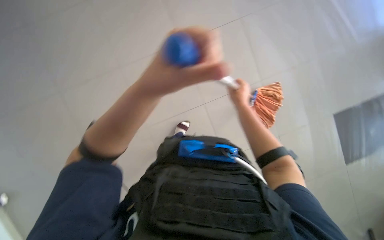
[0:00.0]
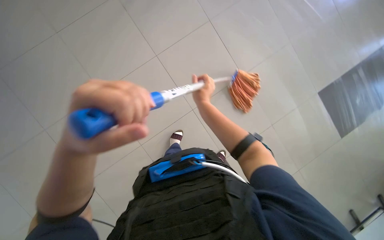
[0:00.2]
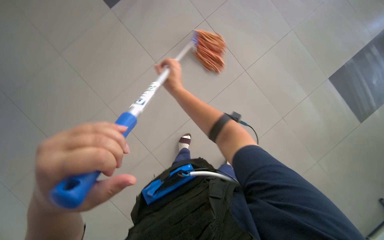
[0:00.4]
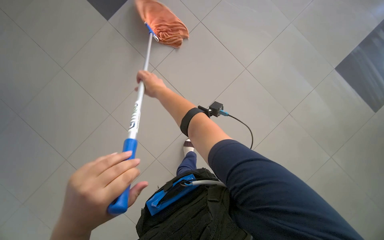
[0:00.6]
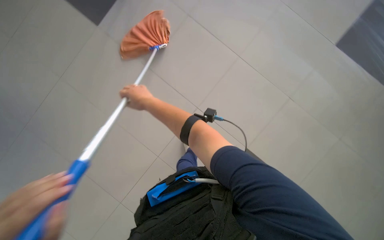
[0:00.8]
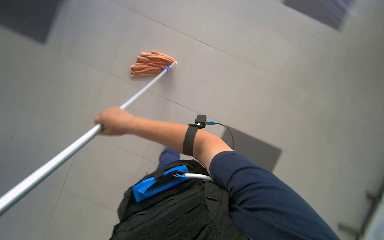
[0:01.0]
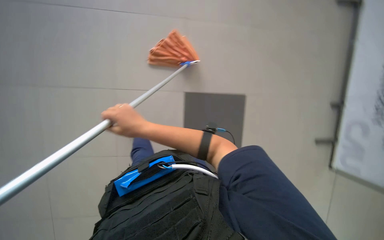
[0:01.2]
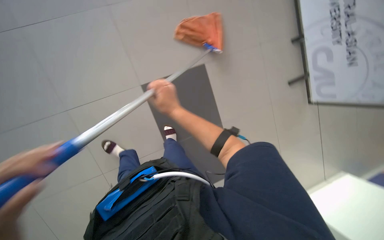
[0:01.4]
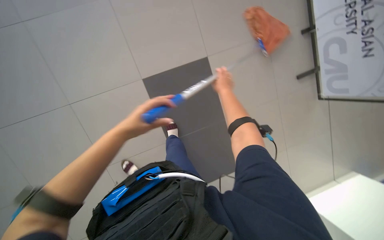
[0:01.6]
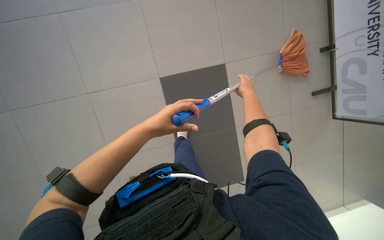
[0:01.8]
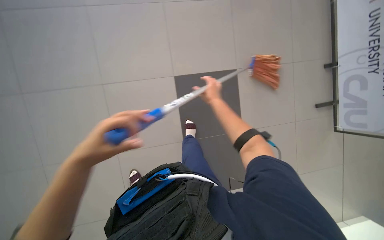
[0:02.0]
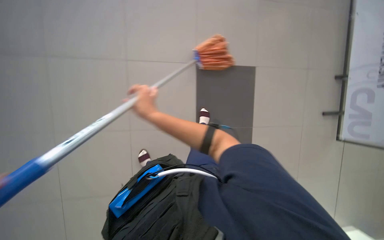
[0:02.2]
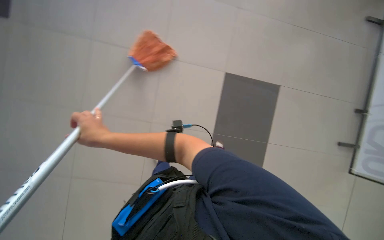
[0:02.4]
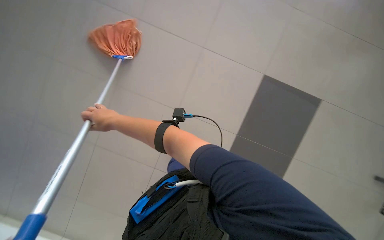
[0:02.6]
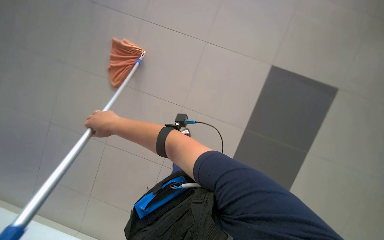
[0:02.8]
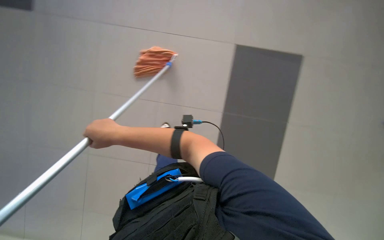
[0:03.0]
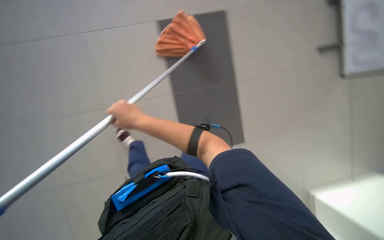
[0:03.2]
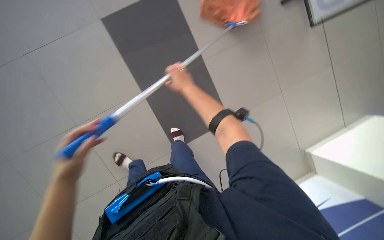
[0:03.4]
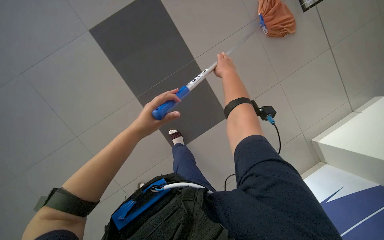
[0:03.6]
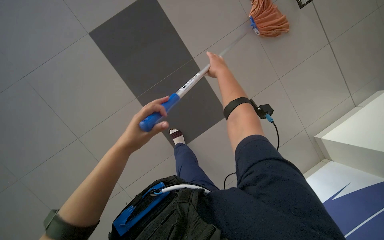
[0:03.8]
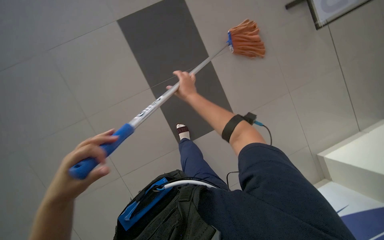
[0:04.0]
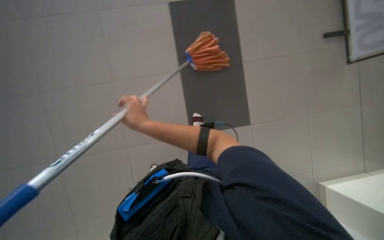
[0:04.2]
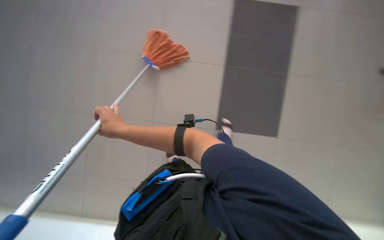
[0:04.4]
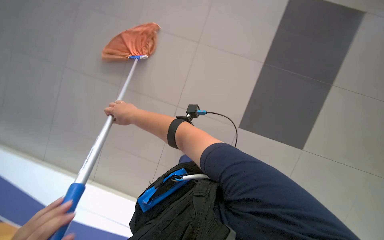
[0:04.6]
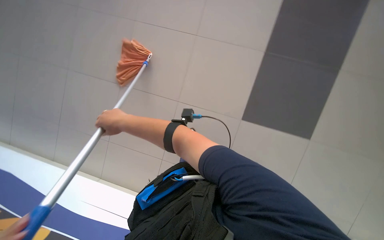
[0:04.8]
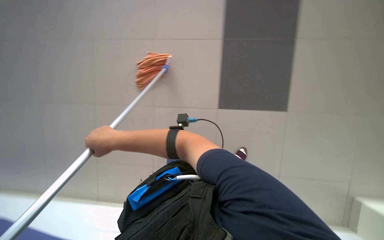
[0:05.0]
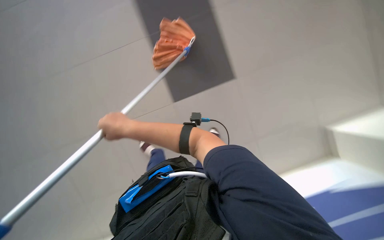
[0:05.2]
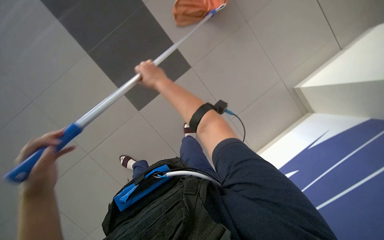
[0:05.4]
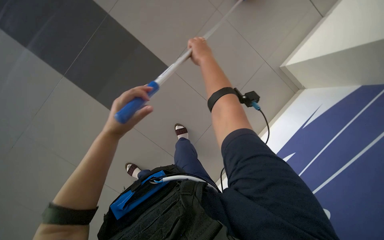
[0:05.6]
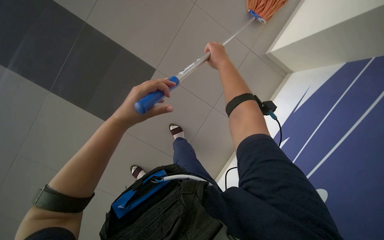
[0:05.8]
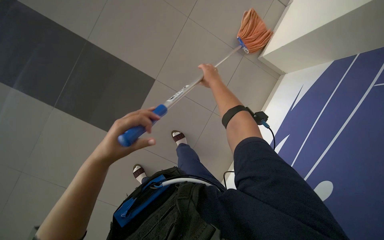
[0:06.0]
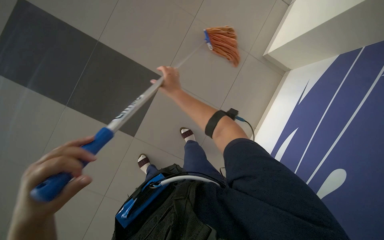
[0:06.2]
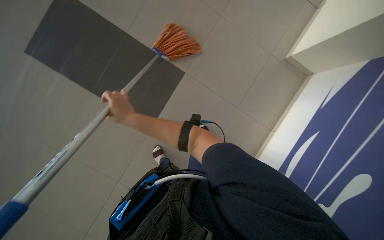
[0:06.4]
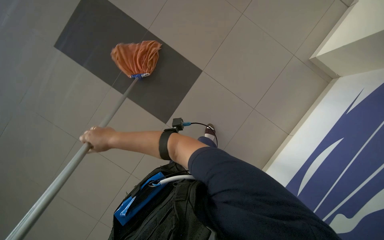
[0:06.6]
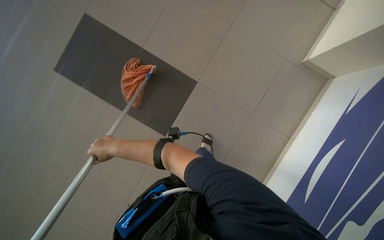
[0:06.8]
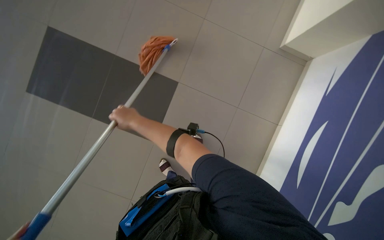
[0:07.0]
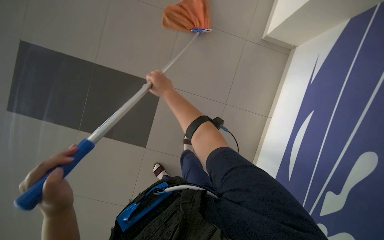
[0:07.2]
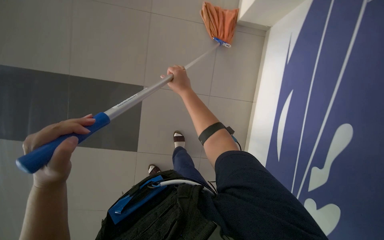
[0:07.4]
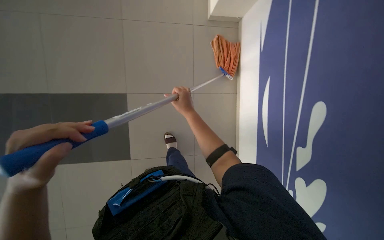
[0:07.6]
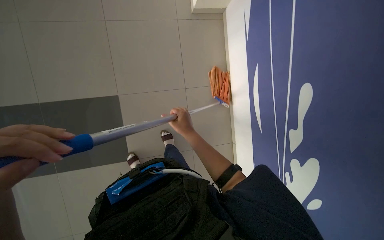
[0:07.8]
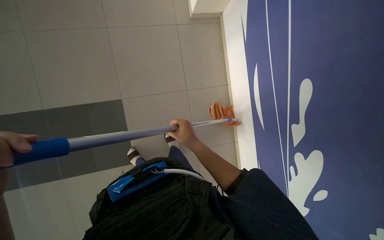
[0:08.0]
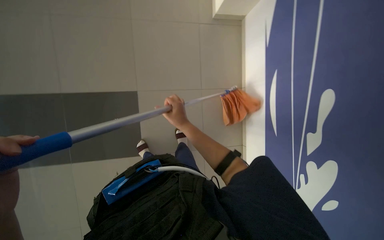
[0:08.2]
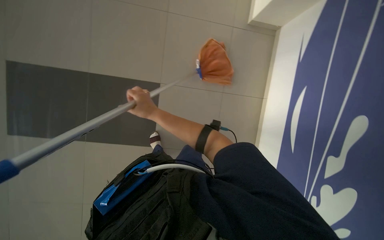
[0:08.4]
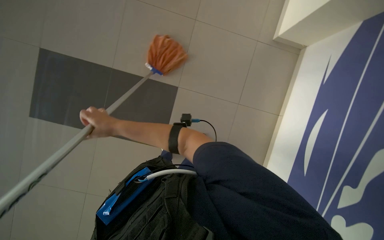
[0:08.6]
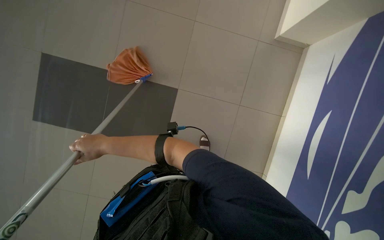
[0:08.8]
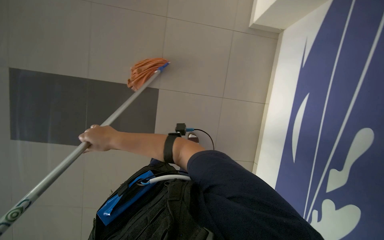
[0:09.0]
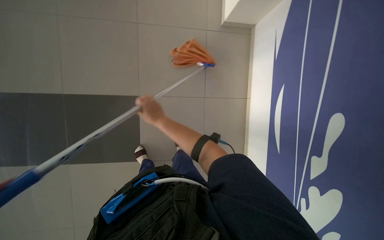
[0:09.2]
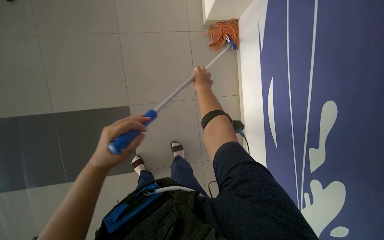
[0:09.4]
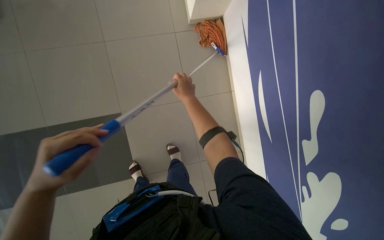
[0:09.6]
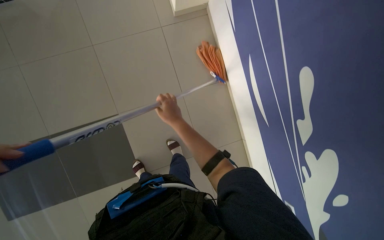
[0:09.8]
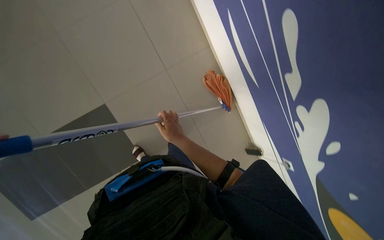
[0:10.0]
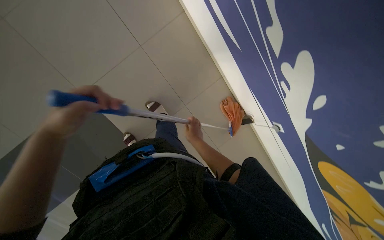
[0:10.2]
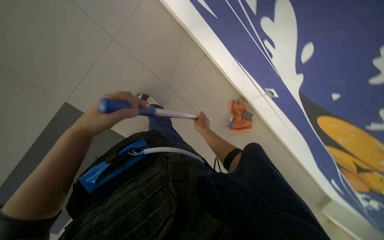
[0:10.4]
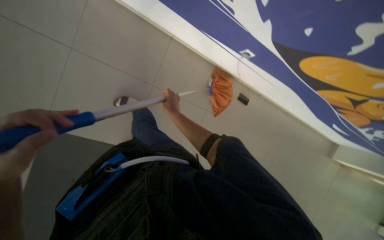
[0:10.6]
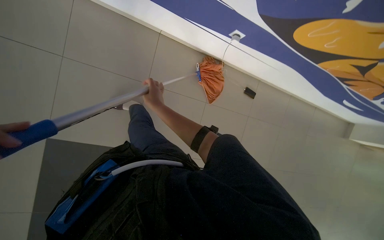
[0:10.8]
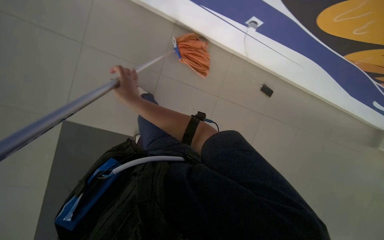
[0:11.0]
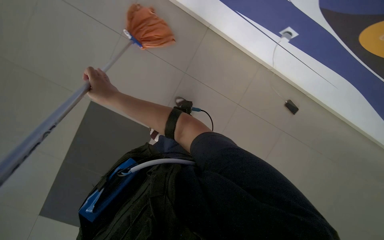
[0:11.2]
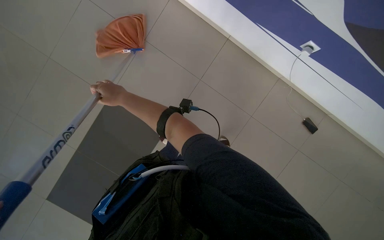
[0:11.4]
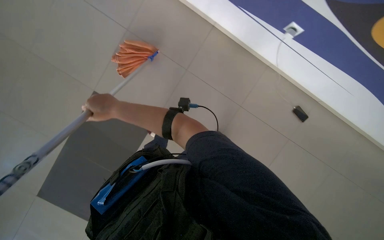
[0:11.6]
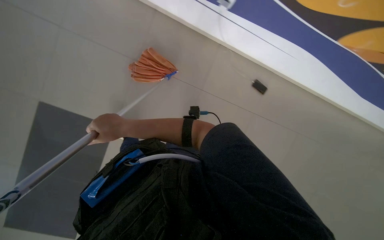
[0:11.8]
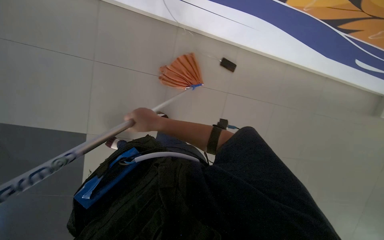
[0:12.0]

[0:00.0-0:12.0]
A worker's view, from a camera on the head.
Job: mopping floor.
The whole recording: Mopping tiled floor. The worker mops the tiled floor using a long-handled mop.
0.0 to 1.6 s: The right hand travels to the left and back again, approximately 30 cm each way.
1.6 to 3.0 s: The camera is carried some 50 cm. The wearer looks approximately 30 degrees further to the left.
3.0 to 4.4 s: The right hand goes to the right and returns, roughly 35 cm each way.
4.4 to 6.0 s: The right hand is displaced to the right and up the picture by some 35 cm.
6.0 to 7.6 s: The right hand goes some 10 cm down the picture, and moves roughly 30 cm to the left and comes back.
7.6 to 9.0 s: The right hand shifts approximately 40 cm to the left.
9.0 to 10.4 s: Everything in view rotates roughly 45 degrees counterclockwise.
10.4 to 12.0 s: The scene turns roughly 25 degrees counterclockwise in the picture.

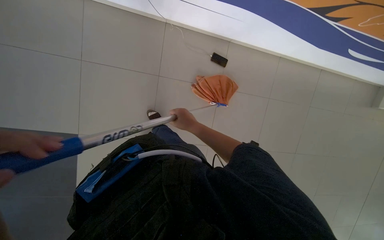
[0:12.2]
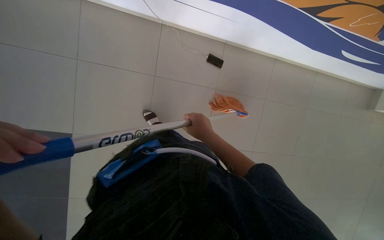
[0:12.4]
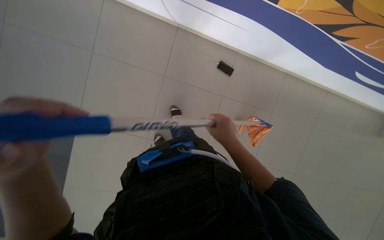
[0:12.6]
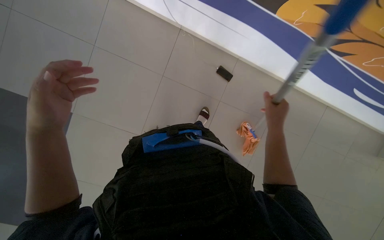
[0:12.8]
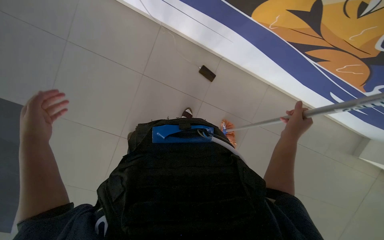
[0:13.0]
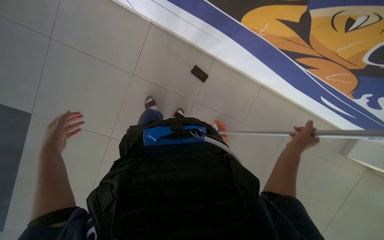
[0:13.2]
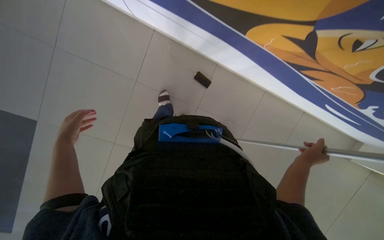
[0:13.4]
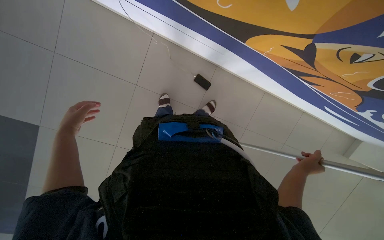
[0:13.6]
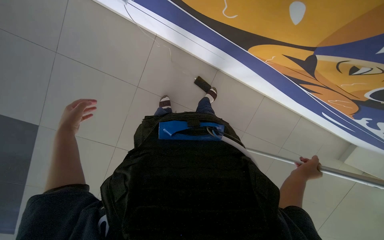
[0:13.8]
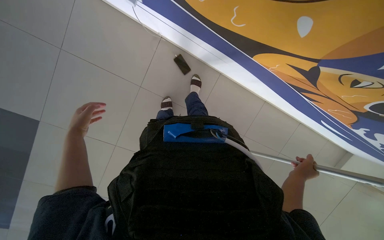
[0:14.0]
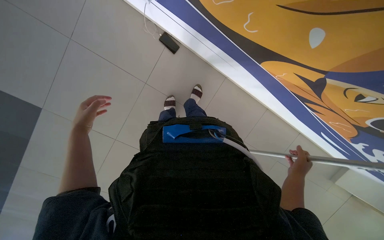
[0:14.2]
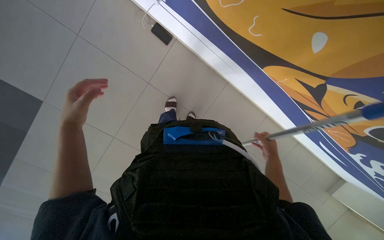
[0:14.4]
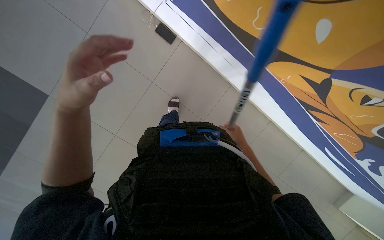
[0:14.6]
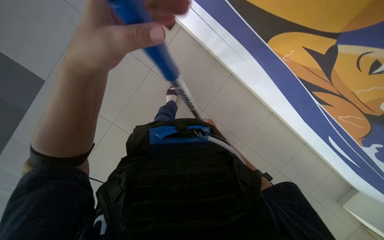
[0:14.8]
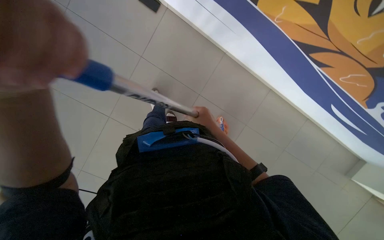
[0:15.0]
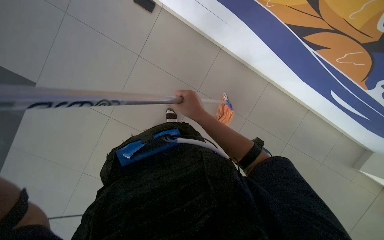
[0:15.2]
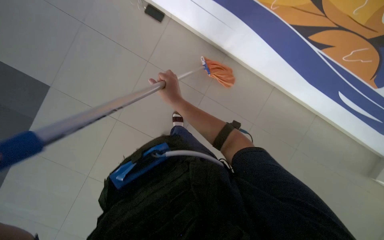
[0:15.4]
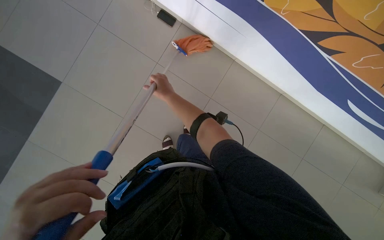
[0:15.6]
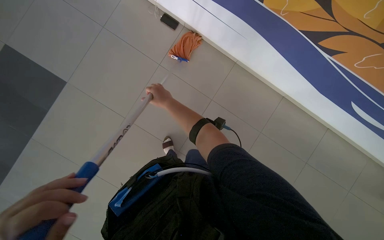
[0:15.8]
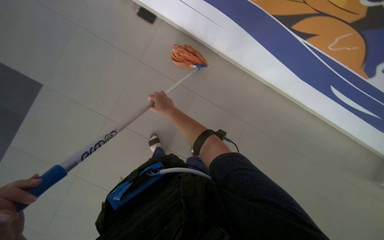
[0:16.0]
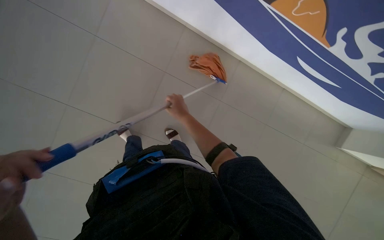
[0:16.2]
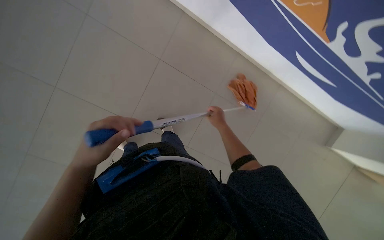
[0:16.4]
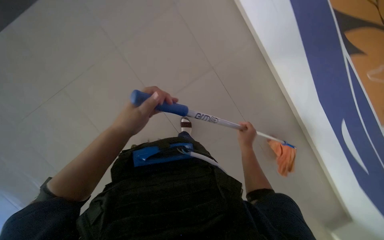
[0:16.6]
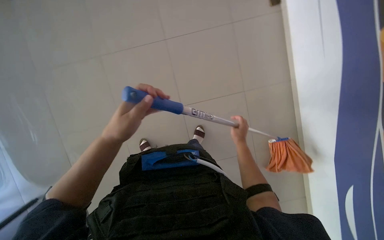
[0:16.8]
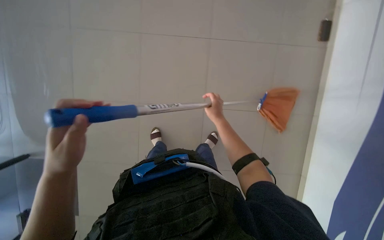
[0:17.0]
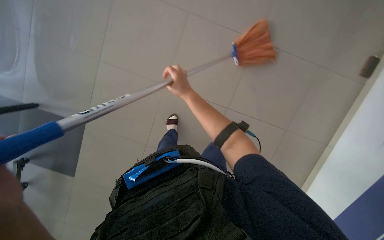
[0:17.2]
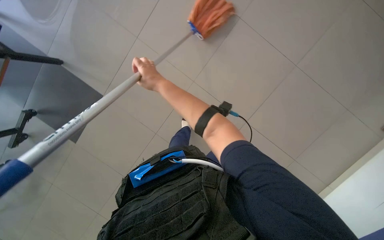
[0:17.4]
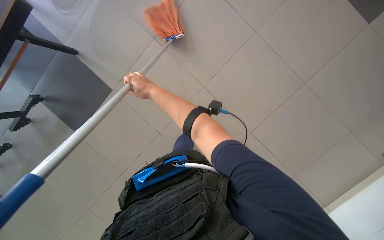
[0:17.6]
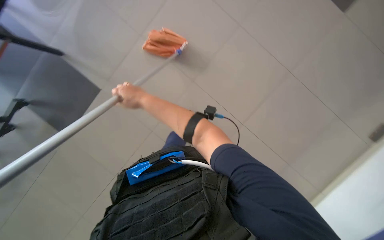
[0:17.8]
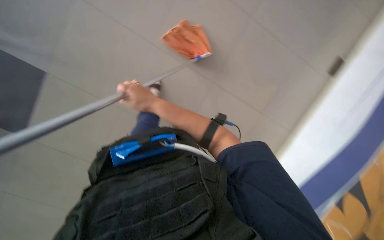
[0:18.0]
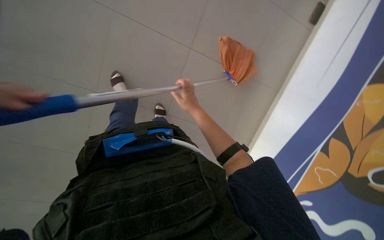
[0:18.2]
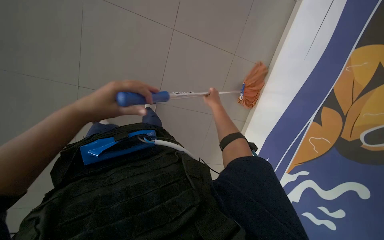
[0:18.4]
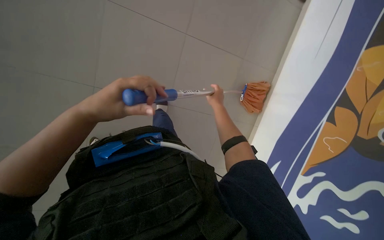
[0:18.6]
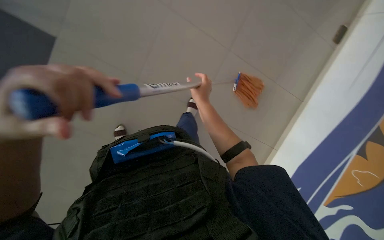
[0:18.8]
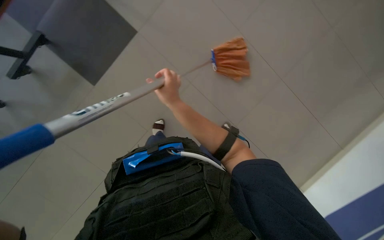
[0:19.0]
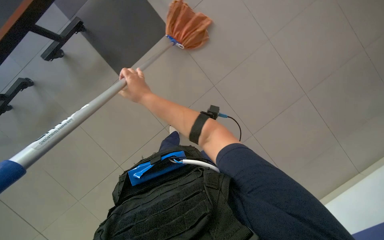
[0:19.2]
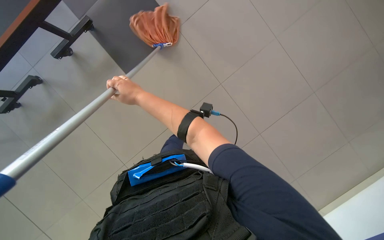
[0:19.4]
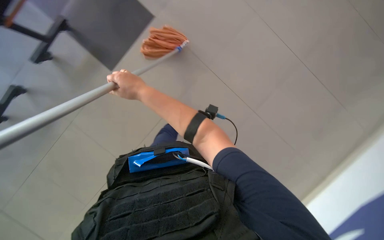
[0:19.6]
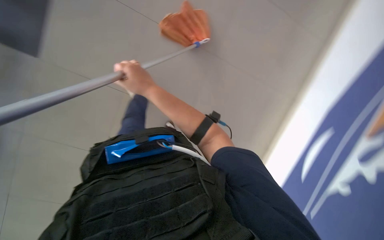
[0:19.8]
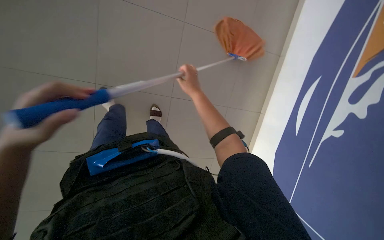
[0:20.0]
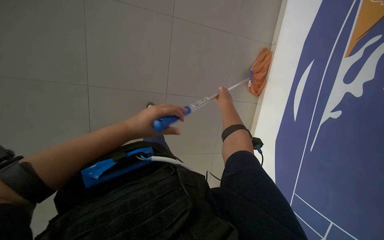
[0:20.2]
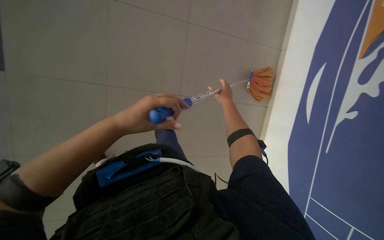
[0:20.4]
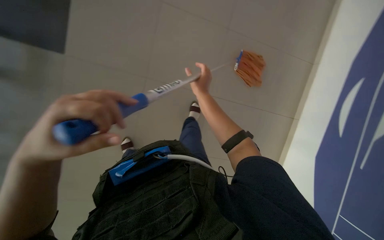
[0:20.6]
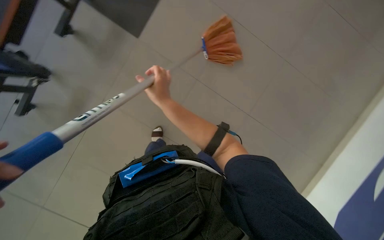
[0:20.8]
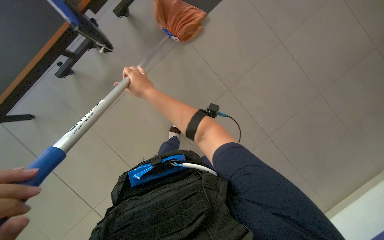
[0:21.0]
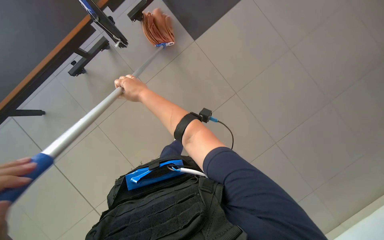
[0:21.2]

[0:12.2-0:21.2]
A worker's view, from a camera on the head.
Job: mopping floor.
The whole recording: Mopping tiled floor. The worker mops the tiled floor using a long-handled mop.
12.2 to 13.8 s: The right hand is displaced to the right by roughly 35 cm.
13.8 to 15.2 s: The right hand heads to the left, covering approximately 25 cm, and goes farther from the camera and returns, roughly 40 cm each way.
15.2 to 16.6 s: The right hand moves down the picture, farther from the camera and to the right, about 30 cm.
16.6 to 18.2 s: The scene rotates counterclockwise by about 35 degrees.
18.2 to 19.8 s: The right hand heads to the left, covering some 10 cm.
19.8 to 21.2 s: The right hand moves about 20 cm to the right and comes back.
